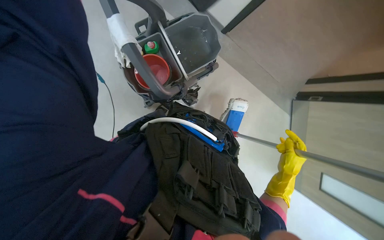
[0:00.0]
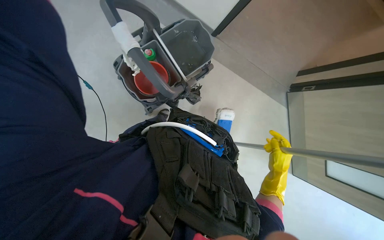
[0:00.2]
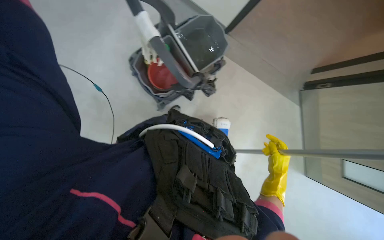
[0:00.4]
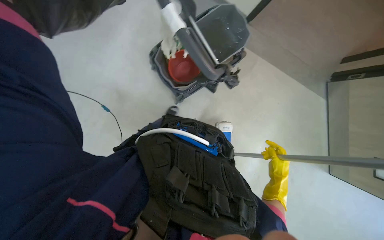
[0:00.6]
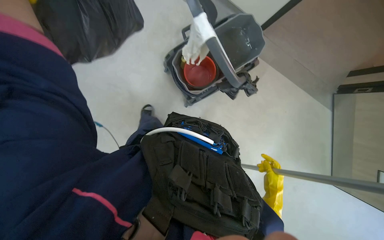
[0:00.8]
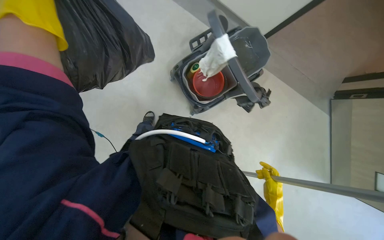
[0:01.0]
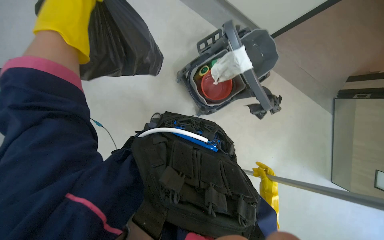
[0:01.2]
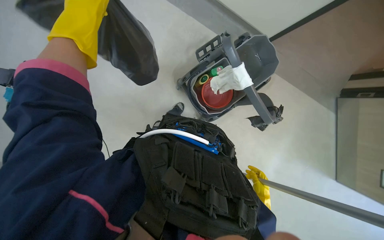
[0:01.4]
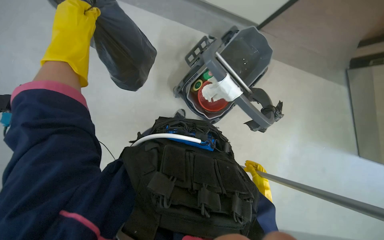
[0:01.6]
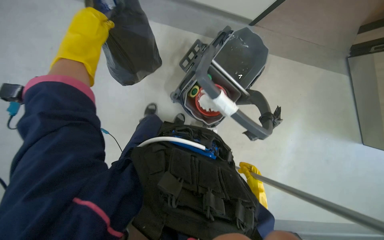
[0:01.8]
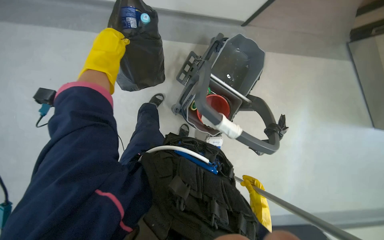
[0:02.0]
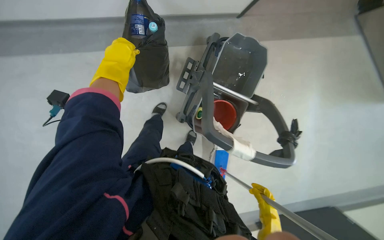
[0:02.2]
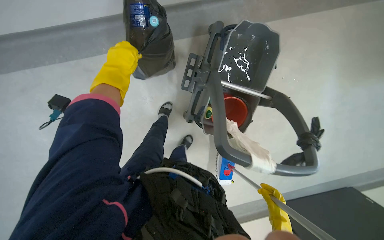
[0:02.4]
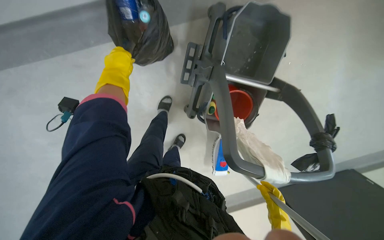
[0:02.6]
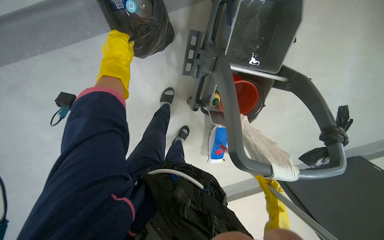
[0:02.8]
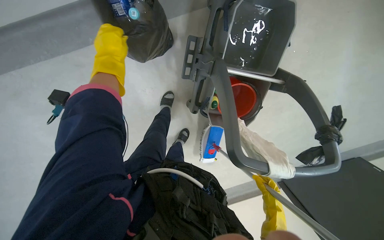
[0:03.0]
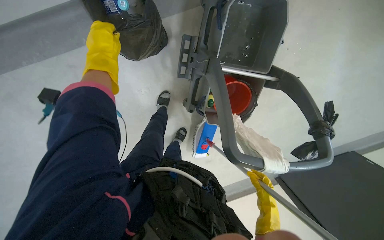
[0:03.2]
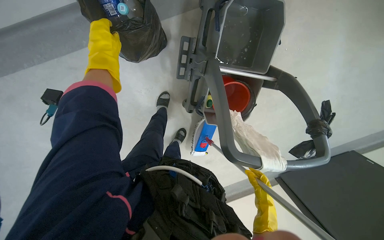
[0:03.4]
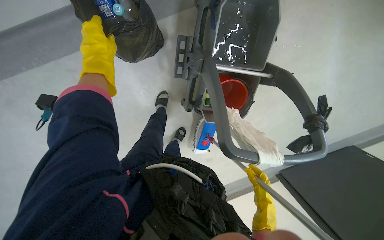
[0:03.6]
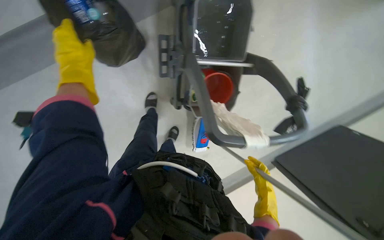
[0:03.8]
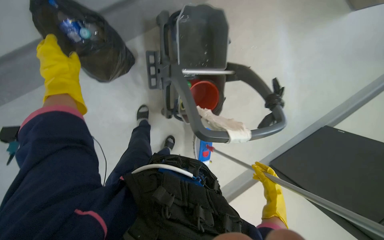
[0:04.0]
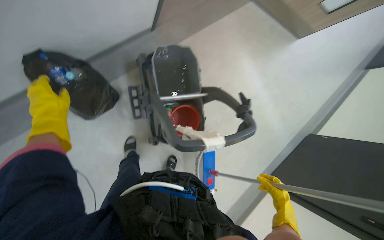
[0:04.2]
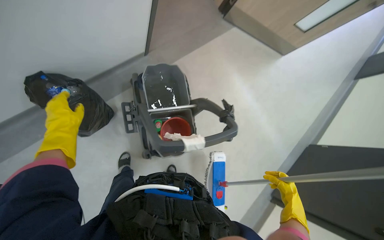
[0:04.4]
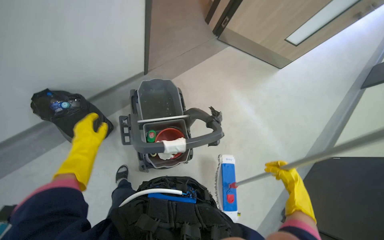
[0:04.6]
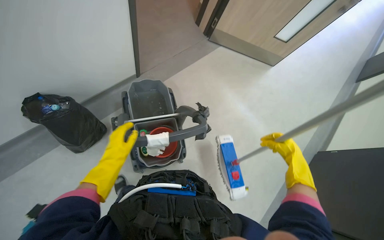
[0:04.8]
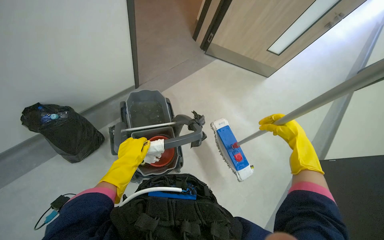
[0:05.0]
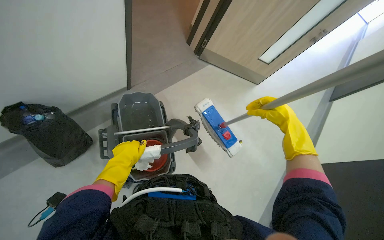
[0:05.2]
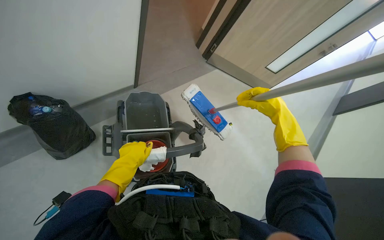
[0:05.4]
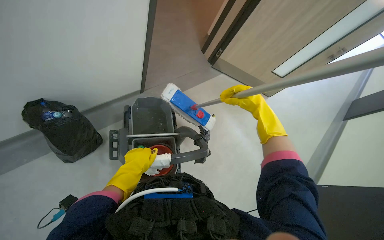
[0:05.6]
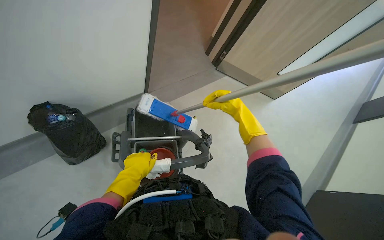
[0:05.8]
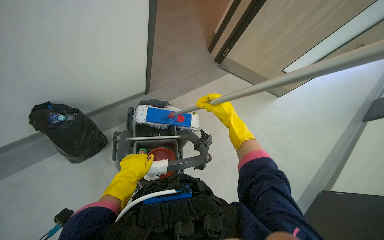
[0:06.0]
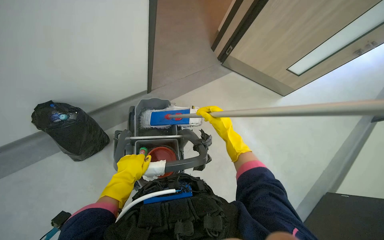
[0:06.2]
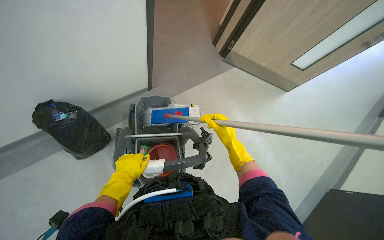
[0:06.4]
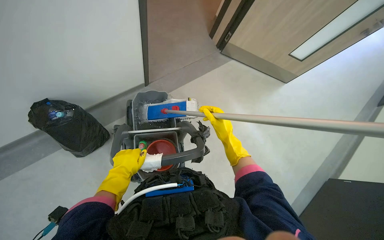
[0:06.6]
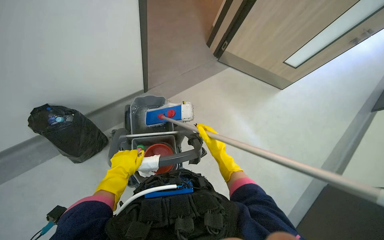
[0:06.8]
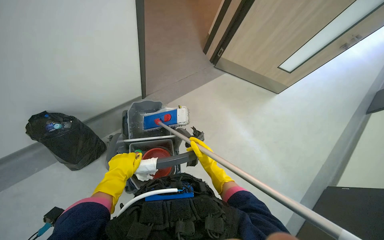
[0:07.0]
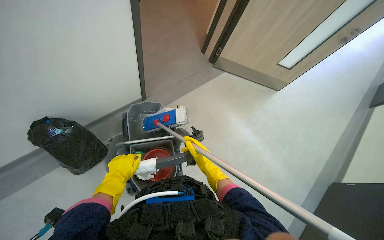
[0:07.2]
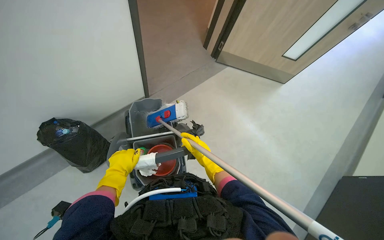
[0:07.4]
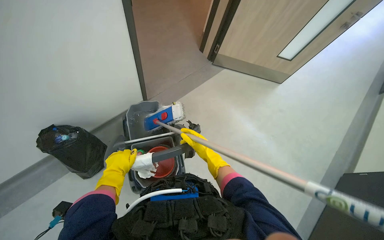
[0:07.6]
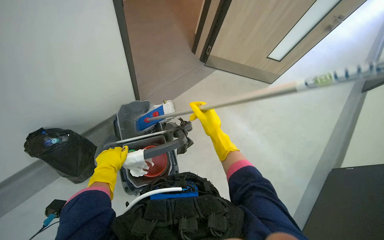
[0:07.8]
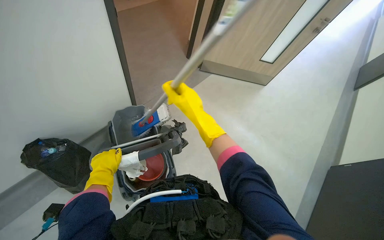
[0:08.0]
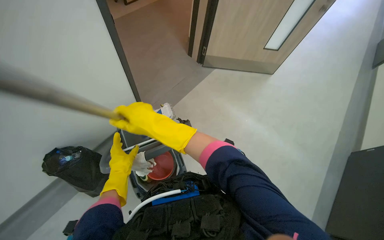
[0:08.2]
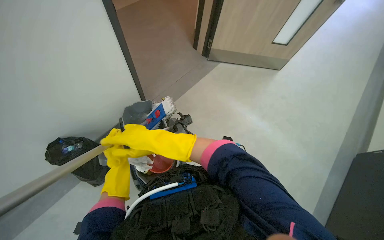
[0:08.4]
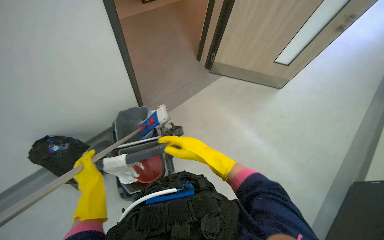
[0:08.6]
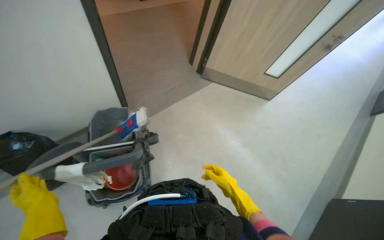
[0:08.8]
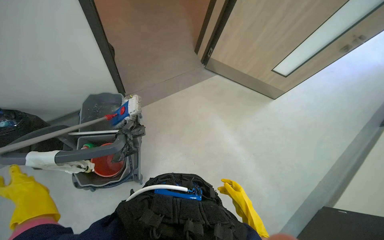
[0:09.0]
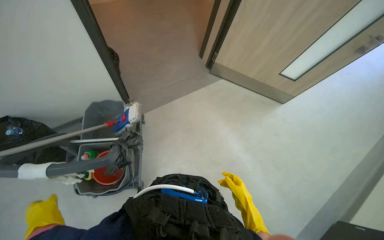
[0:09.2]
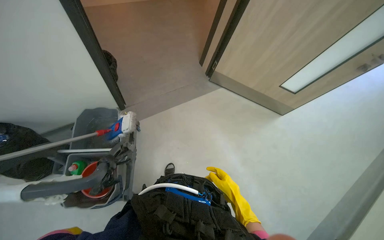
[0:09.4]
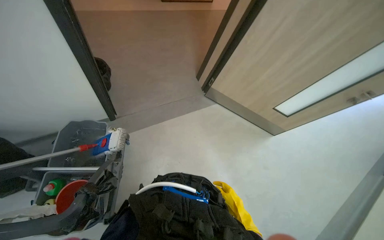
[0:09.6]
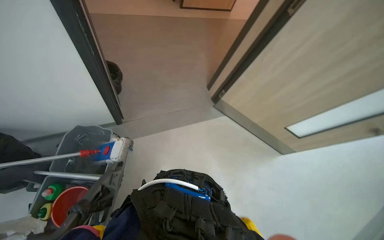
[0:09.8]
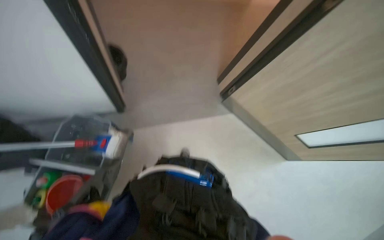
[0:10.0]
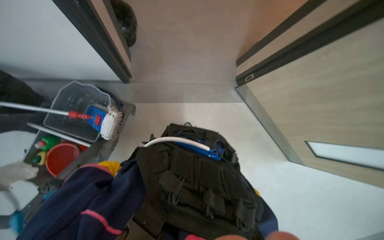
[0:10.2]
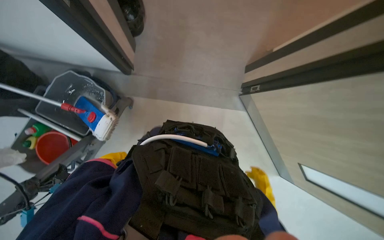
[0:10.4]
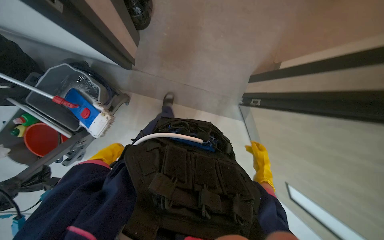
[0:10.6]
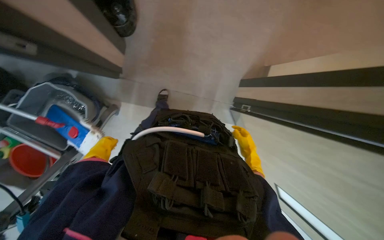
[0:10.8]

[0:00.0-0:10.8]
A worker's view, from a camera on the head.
Job: preparing cleaning supplies.
The whole recording: Gathering cleaning tools from cart. The worker puts away the mop and gathers a spray bottle and cloth from the cleaning cart.
0:00.0 to 0:01.6: The wearer moves approximately 2 m.
0:01.6 to 0:03.0: The head travels about 50 cm. The wearer looks about 15 degrees further downward.
0:03.0 to 0:04.6: The wearer moves some 50 cm. The wearer looks about 35 degrees further upward. Everything in view rotates some 30 degrees counterclockwise.
0:04.6 to 0:06.2: The left hand is displaced to the right by some 25 cm. The right hand shifts approximately 35 cm up the picture and to the left.
0:06.2 to 0:07.8: The right hand travels down the picture and back again, about 20 cm each way.
0:07.8 to 0:09.2: The right hand is displaced to the right by about 40 cm.
0:09.2 to 0:10.8: The camera is carried some 1 m. The view tips downward by roughly 25 degrees. The scene rotates clockwise by about 45 degrees.

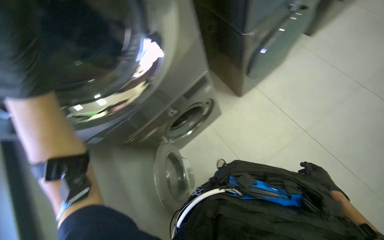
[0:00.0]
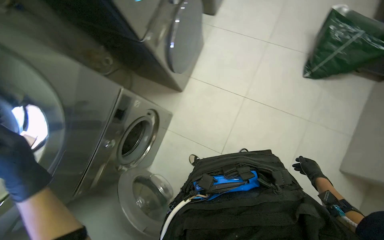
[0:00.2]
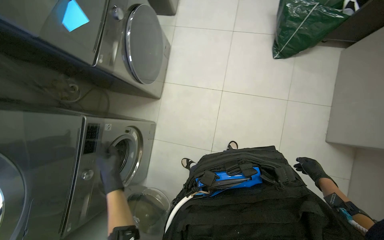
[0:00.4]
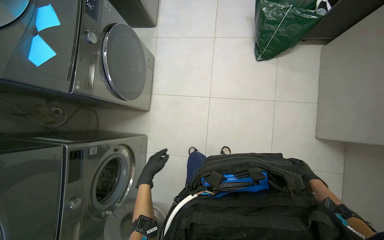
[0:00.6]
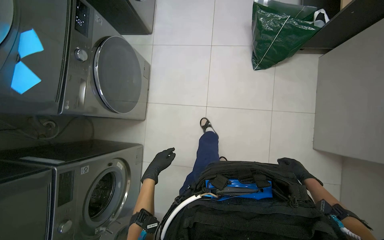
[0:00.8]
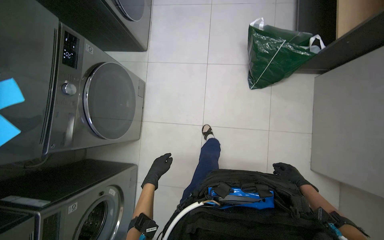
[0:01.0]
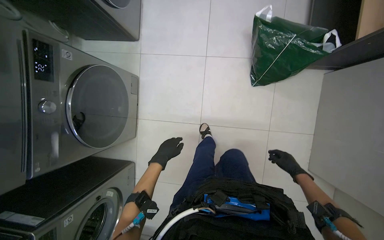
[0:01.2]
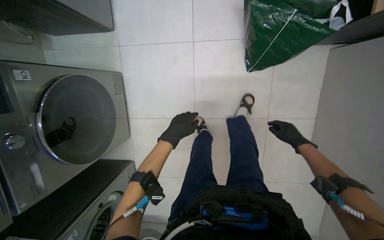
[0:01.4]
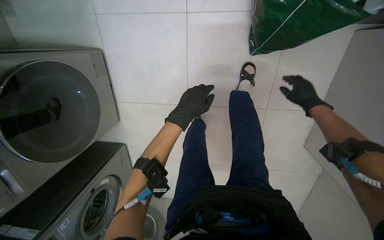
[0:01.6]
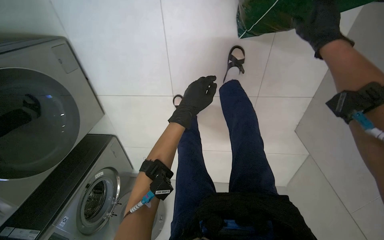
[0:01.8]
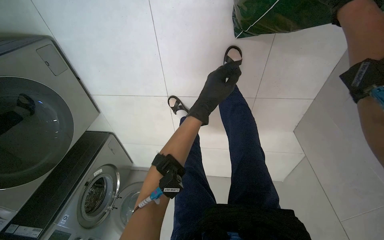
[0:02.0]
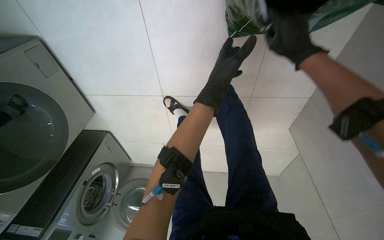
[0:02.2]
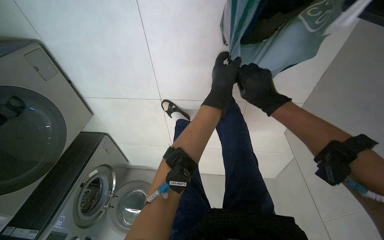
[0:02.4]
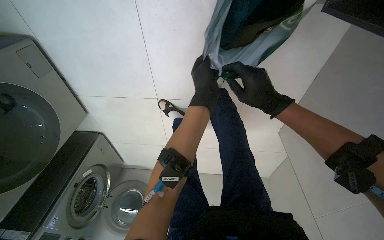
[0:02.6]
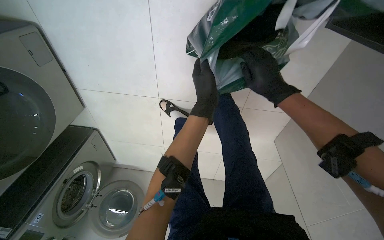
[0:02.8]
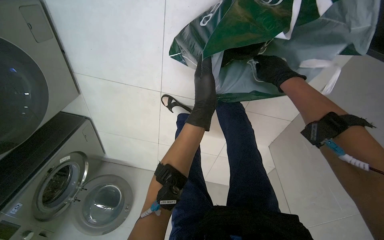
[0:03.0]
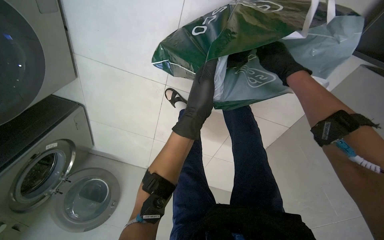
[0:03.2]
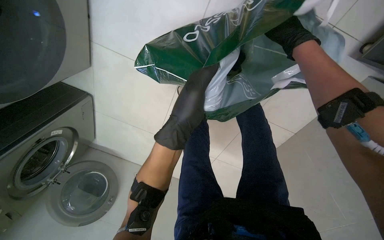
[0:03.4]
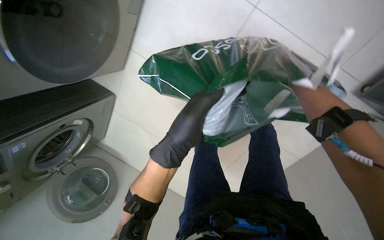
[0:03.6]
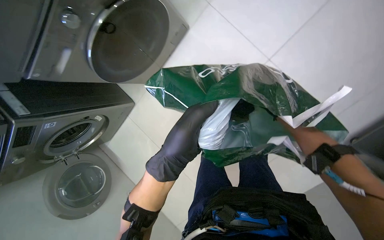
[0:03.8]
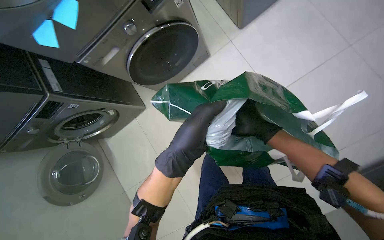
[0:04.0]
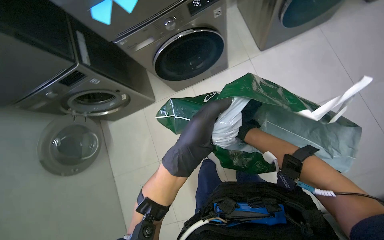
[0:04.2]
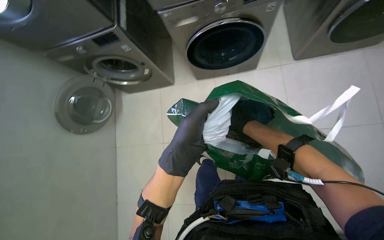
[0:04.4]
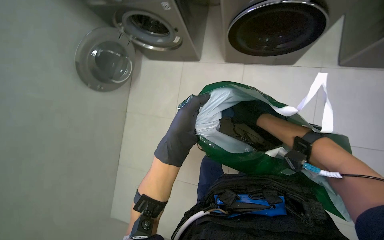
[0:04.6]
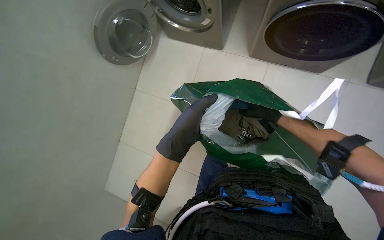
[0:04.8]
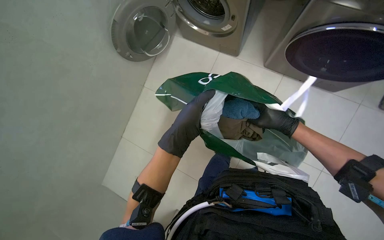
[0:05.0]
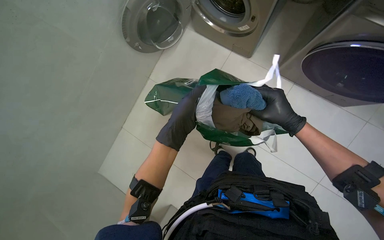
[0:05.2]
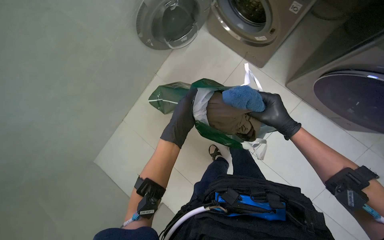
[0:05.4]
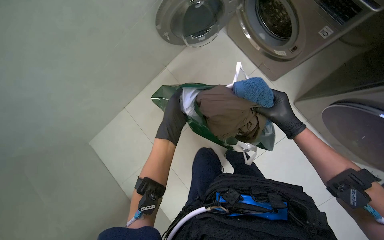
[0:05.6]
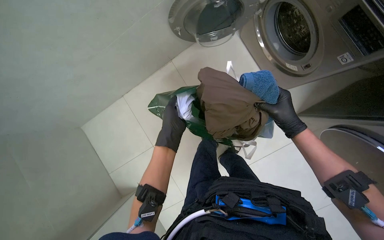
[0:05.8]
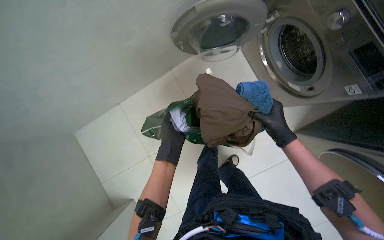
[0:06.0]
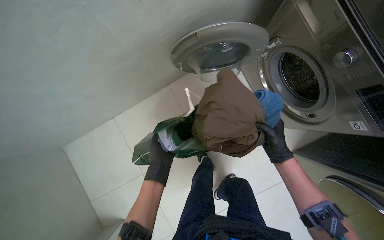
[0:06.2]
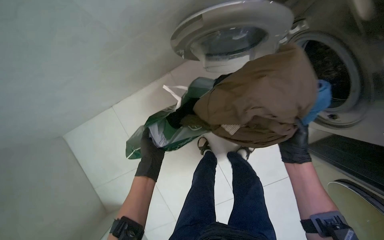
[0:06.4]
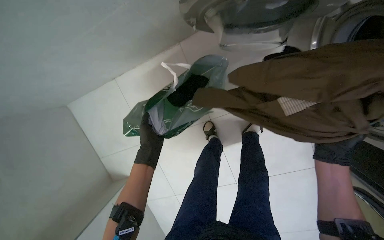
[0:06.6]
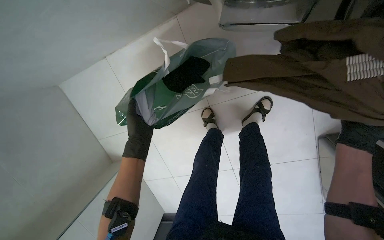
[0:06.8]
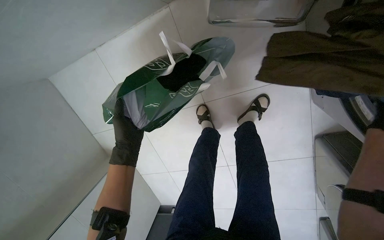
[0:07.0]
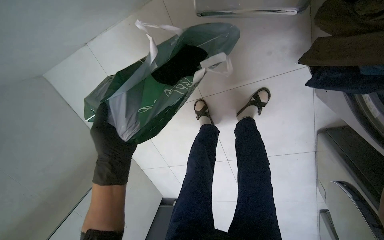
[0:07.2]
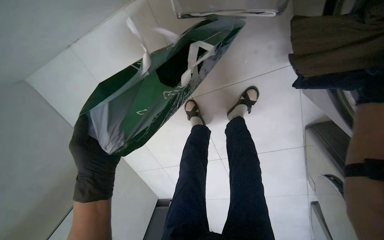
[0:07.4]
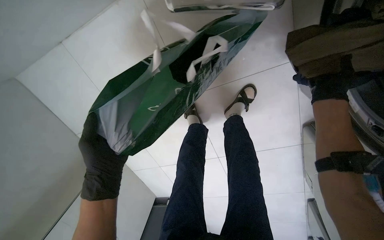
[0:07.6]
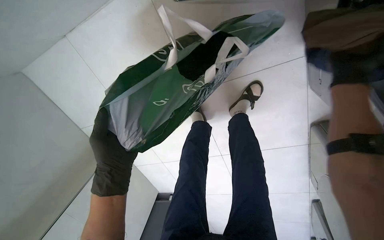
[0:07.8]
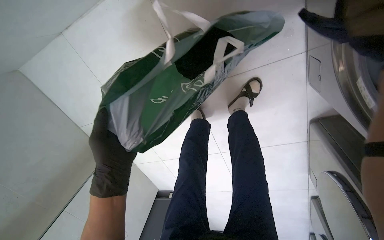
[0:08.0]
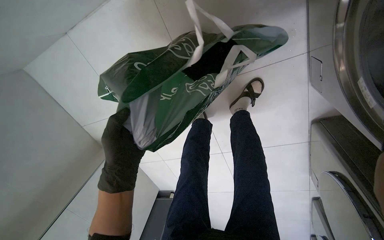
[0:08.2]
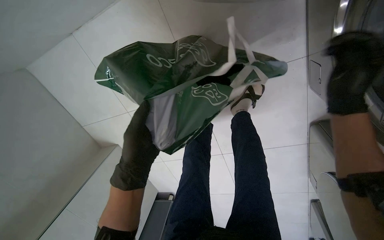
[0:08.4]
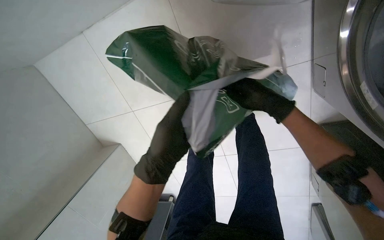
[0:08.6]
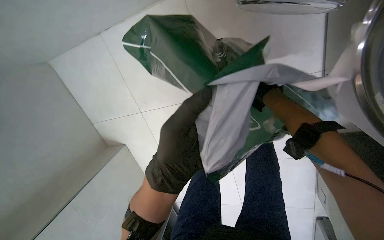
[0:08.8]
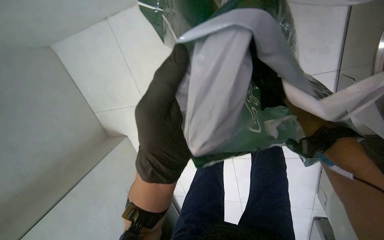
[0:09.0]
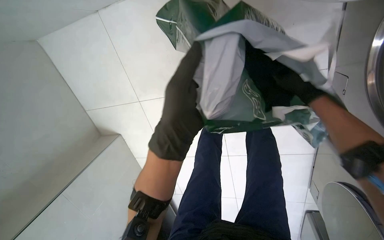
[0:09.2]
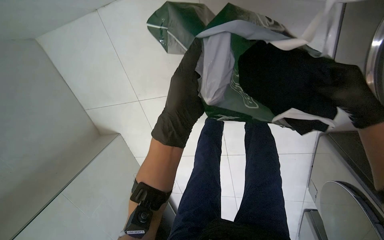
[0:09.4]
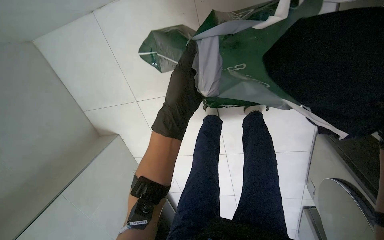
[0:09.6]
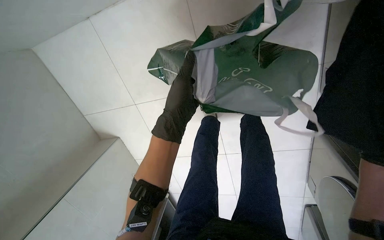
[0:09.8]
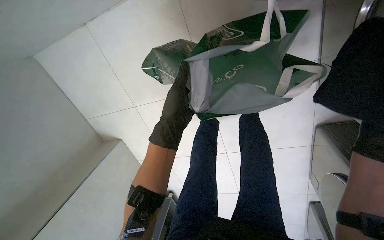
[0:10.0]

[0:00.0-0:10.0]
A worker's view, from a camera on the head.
Job: managing laundry.
The whole recording: Loading clothes into washing machine. The worker takes clothes from a bag and loads them into the washing machine.
0:00.0 to 0:01.4: The head travels roughly 1 m. The head turns to the right by some 55 degrees. The wearer looks approximately 15 degrees further downward.
0:01.4 to 0:02.8: The camera pitches downward, by about 20 degrees. The right hand travels up the picture and nearer to the camera by roughly 35 cm, while the left hand travels up the picture and to the right by approximately 35 cm.
0:02.8 to 0:04.2: The camera is carried about 50 cm. The view tips upward by about 25 degrees. The scene rotates clockwise by some 50 degrees.
0:04.2 to 0:05.8: Everything in view rotates roughly 45 degrees clockwise.
